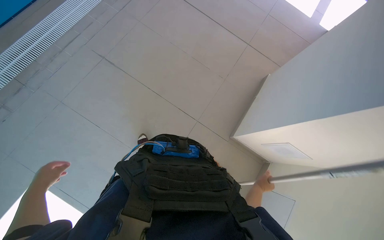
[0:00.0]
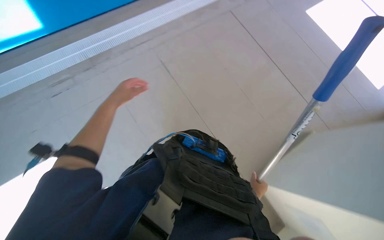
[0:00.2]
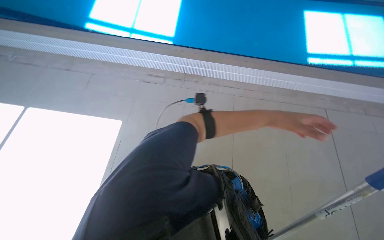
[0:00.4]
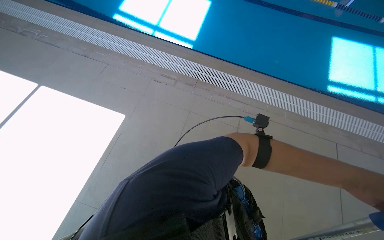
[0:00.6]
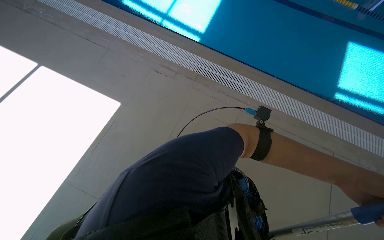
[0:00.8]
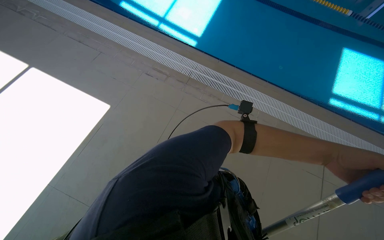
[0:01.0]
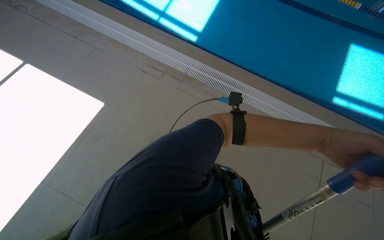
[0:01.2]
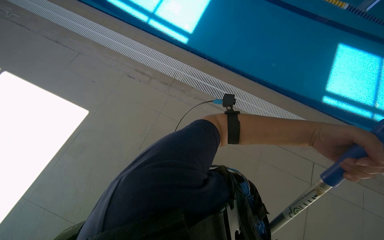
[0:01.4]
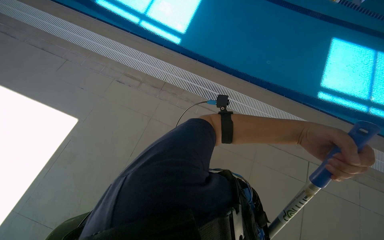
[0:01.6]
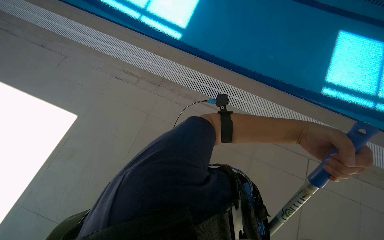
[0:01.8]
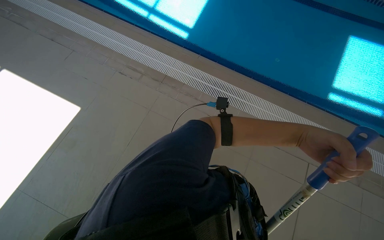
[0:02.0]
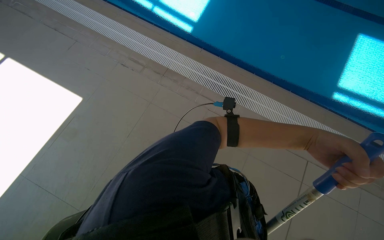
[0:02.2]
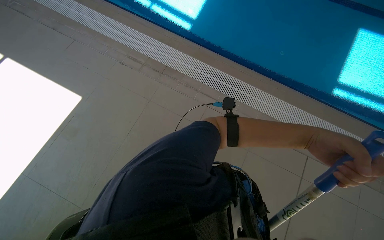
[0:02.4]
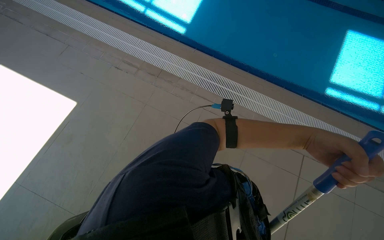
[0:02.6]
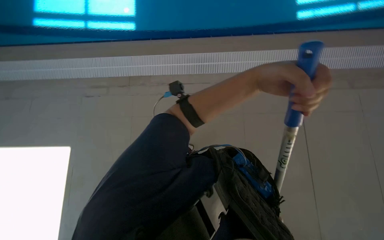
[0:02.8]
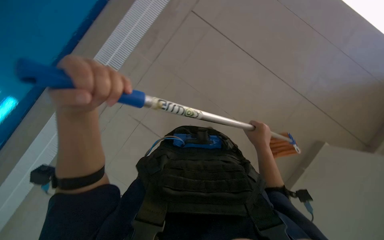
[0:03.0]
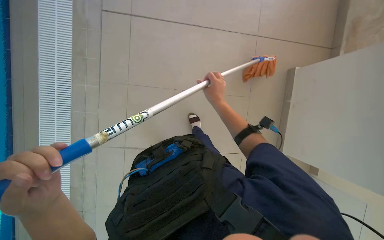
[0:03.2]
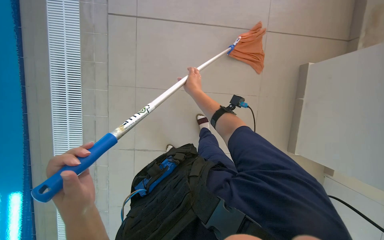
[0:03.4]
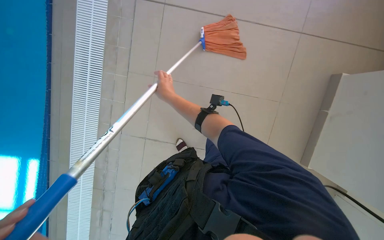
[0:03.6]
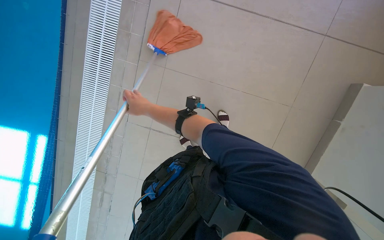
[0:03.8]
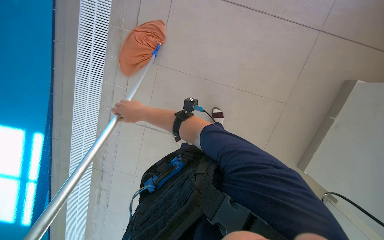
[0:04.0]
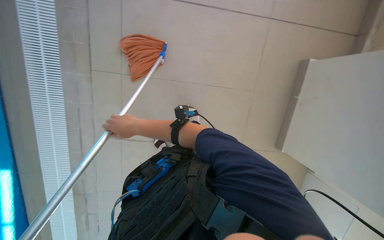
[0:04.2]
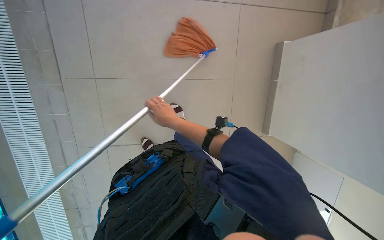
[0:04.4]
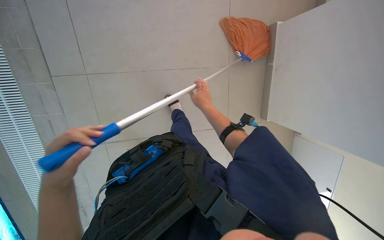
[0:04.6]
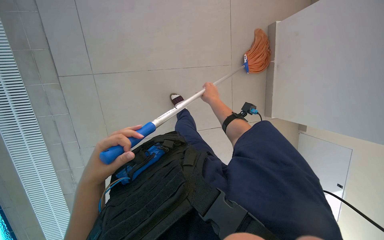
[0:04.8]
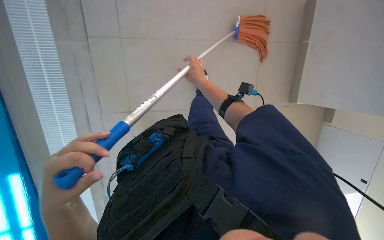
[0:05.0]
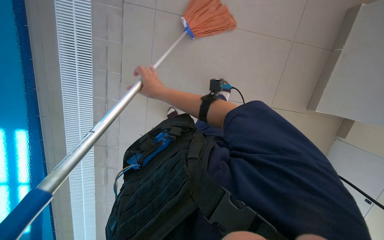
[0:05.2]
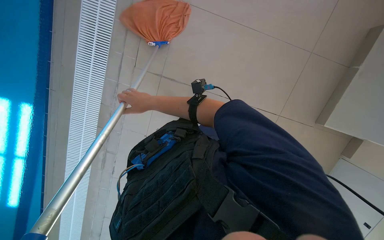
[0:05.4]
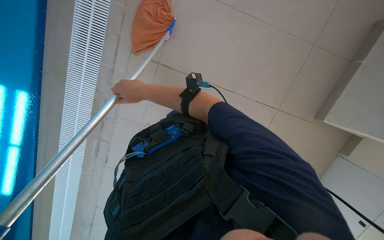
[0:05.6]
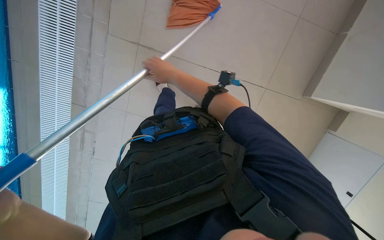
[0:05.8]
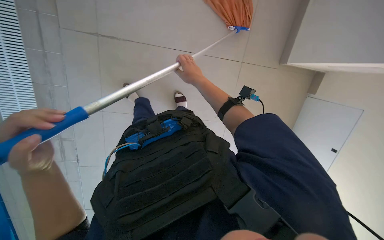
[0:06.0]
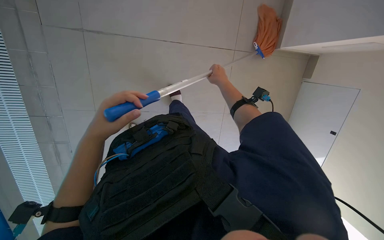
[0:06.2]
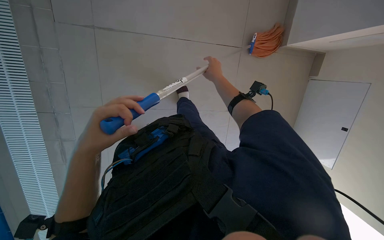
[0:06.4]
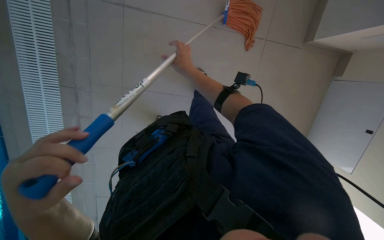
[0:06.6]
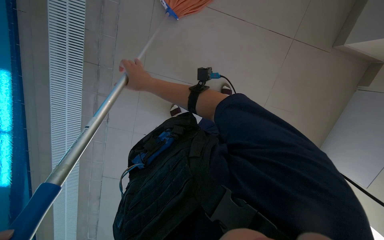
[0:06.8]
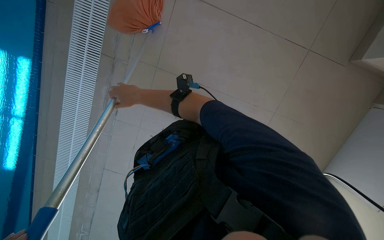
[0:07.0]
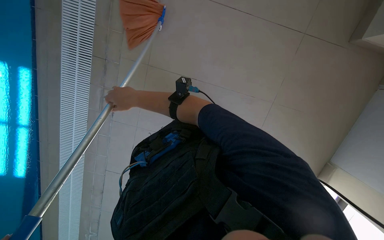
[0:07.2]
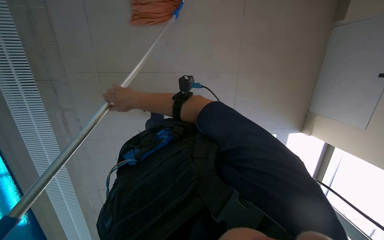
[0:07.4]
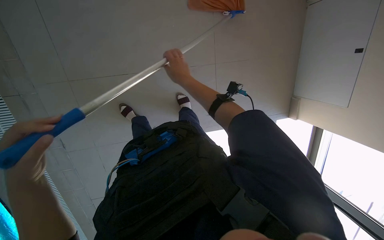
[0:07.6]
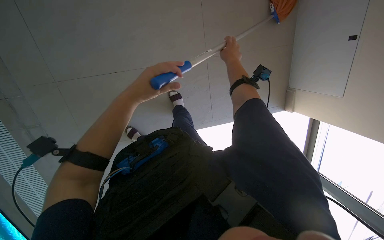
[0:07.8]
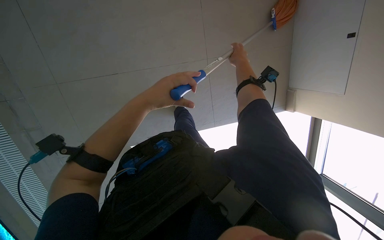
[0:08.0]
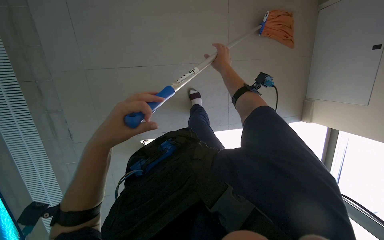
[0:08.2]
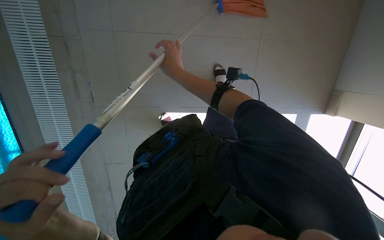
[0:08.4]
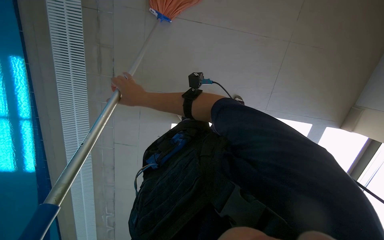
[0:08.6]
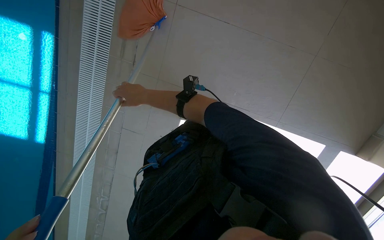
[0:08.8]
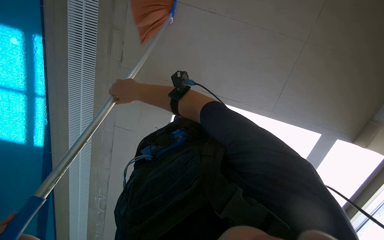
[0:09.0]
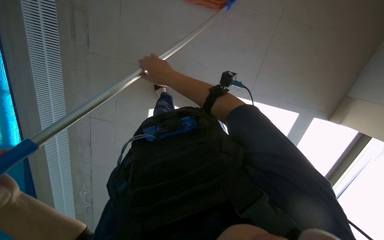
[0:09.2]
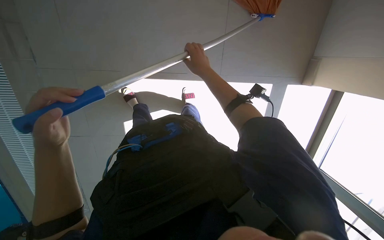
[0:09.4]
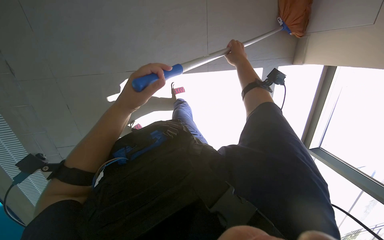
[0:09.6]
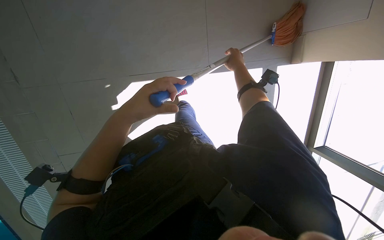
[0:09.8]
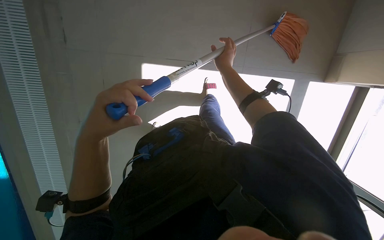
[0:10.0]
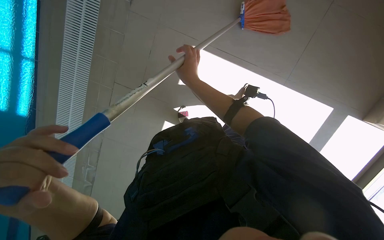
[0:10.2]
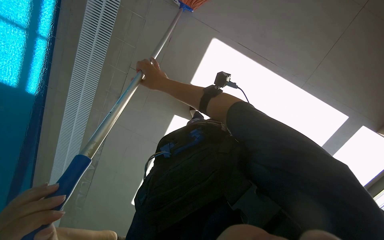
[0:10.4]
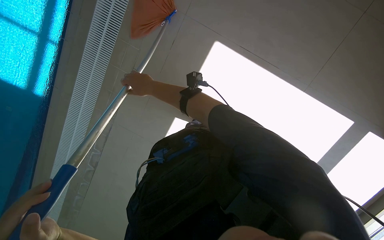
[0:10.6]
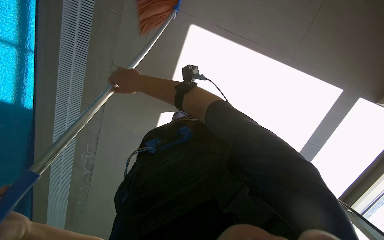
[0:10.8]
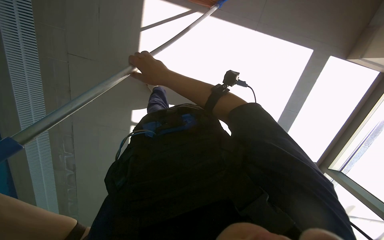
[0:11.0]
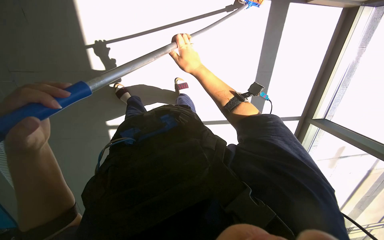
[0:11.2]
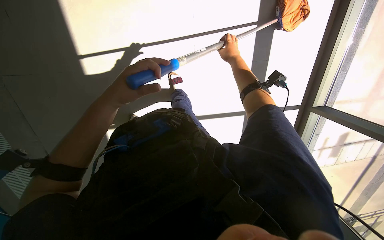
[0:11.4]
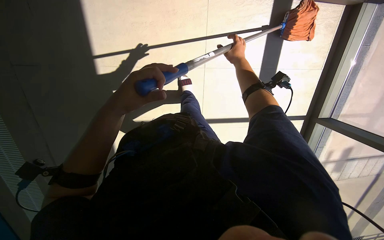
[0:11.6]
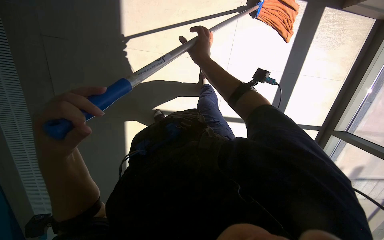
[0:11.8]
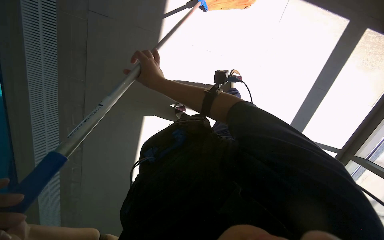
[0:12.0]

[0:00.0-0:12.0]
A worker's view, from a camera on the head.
Job: mopping floor.
The whole recording: Mopping pool deck floor. The worker mops the tiled floor around the pool with a long-handled mop.
0:01.6 to 0:03.0: The left hand heads to the left, covering some 40 cm.
0:03.0 to 0:04.4: The right hand is displaced to the left by roughly 20 cm.
0:04.4 to 0:06.0: The right hand goes left and right, approximately 25 cm each way, reversing 2 times.
0:06.0 to 0:07.6: The head turns to the left by roughly 35 degrees. The right hand travels to the left and back again, some 35 cm each way.
0:07.6 to 0:09.0: The right hand goes approximately 10 cm to the left.
0:09.0 to 0:10.4: The right hand goes to the right and returns, roughly 30 cm each way.
0:10.4 to 0:12.0: The head travels approximately 40 cm. The camera pitches upward, by some 15 degrees. The scene rotates clockwise by about 25 degrees.

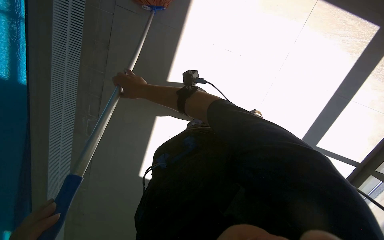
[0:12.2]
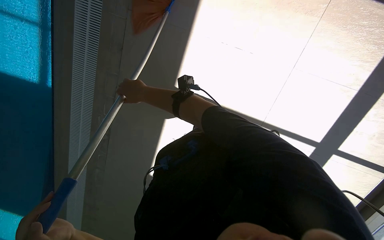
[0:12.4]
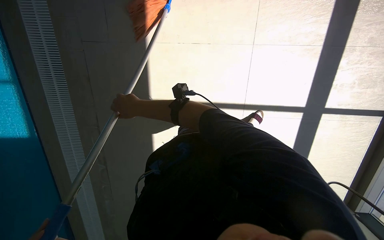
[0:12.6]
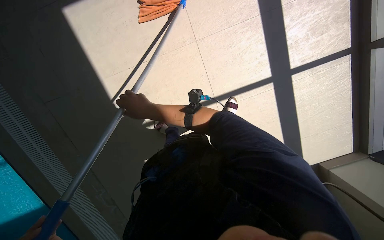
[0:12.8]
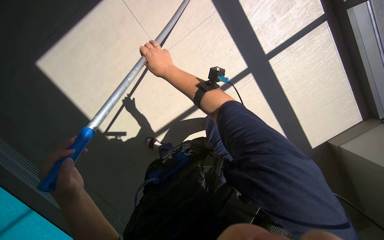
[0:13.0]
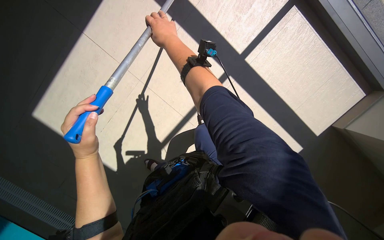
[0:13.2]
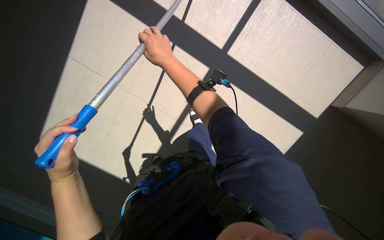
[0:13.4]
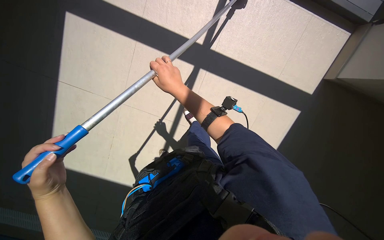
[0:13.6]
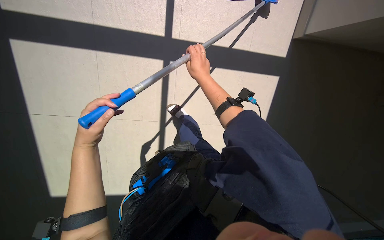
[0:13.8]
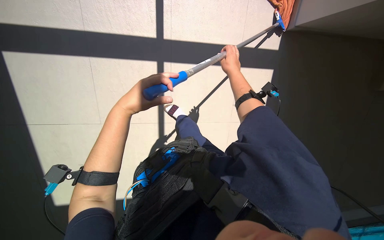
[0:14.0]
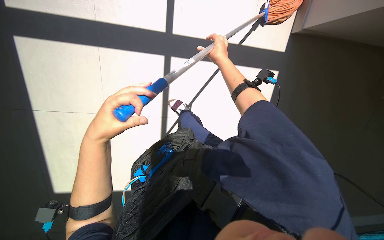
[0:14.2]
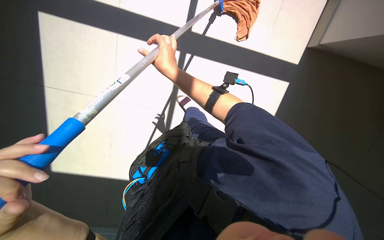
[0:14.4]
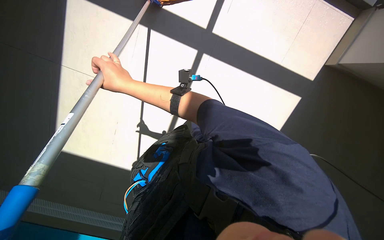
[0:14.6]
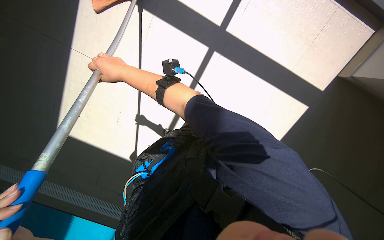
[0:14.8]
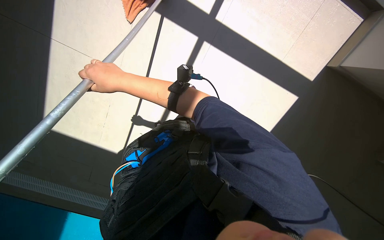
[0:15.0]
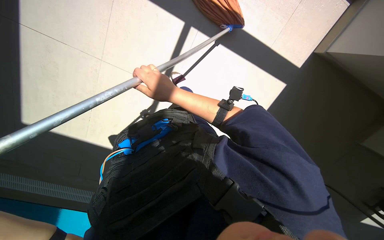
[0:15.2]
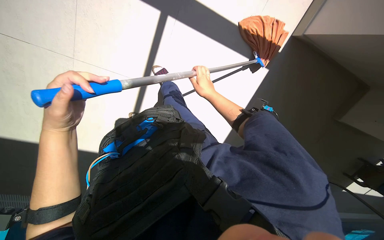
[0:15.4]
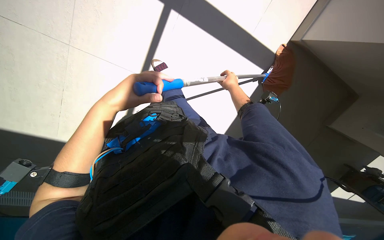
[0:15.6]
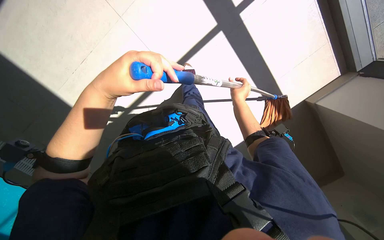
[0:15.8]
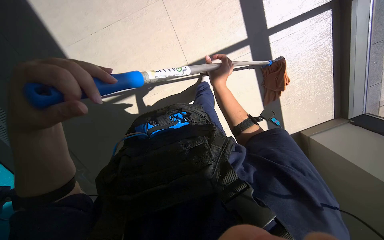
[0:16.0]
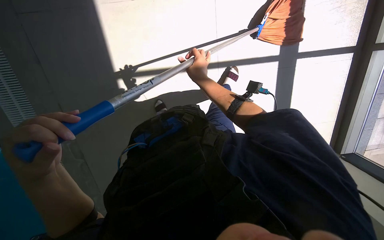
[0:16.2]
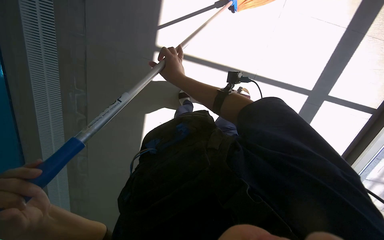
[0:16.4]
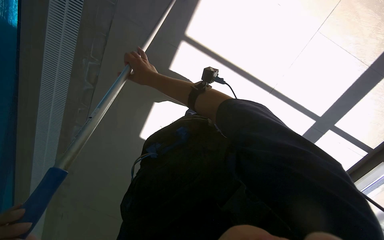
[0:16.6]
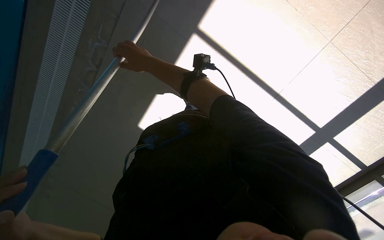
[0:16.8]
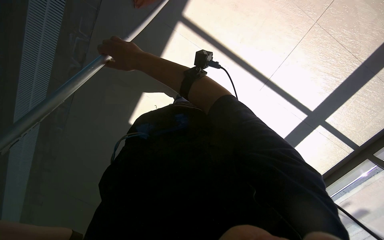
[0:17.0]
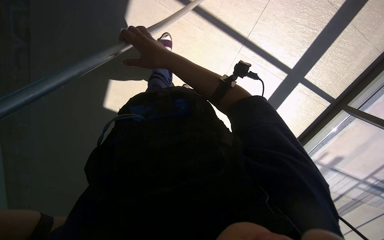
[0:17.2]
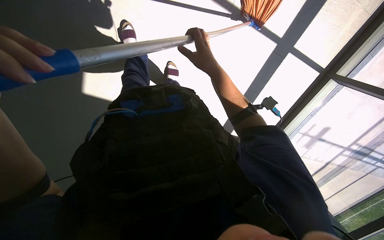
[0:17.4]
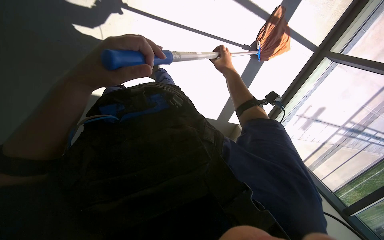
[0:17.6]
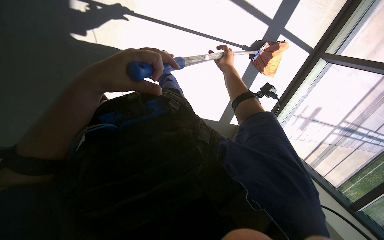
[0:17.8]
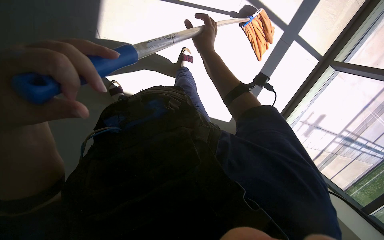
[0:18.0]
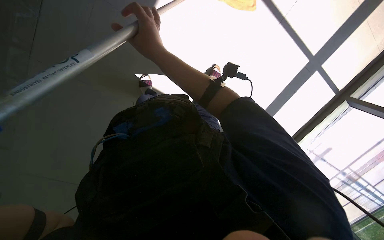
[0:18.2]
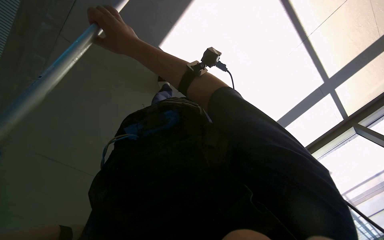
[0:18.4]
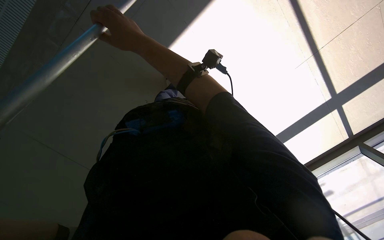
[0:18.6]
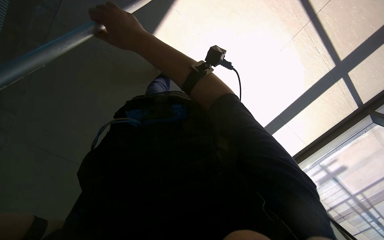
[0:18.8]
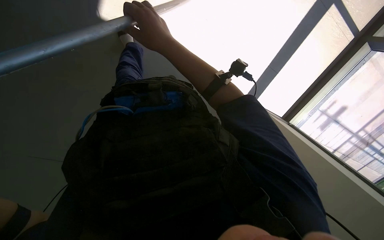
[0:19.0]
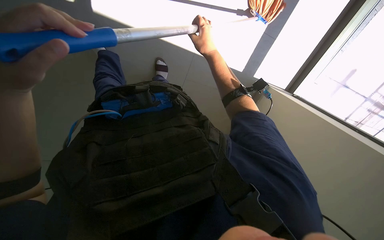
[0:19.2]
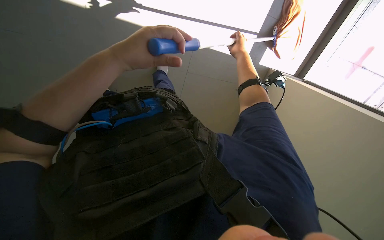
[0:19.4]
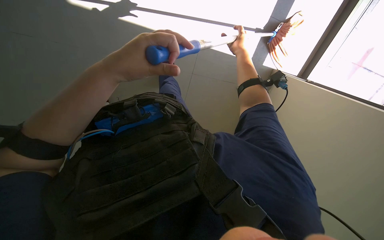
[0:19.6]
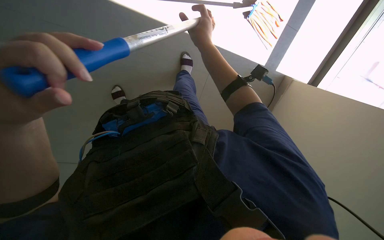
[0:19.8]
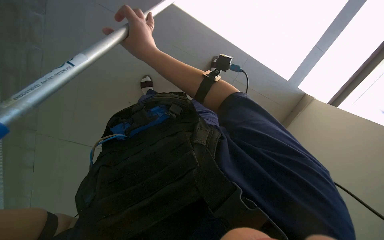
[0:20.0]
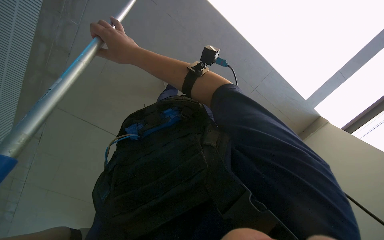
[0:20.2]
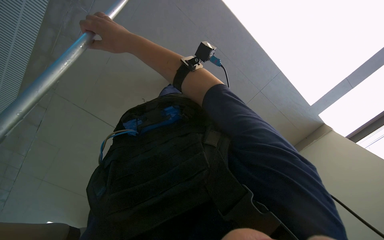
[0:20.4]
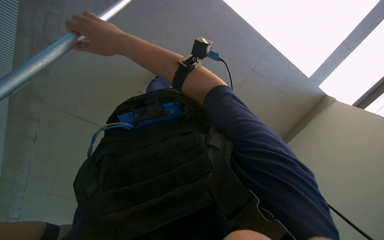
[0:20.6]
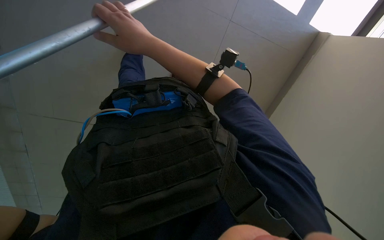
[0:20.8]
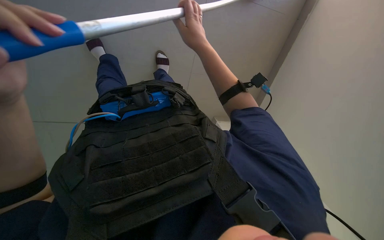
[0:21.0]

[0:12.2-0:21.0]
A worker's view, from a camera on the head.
Job: mopping floor.
The whole recording: Mopping pool deck floor. The worker mops the tiled floor around the pool with a long-handled mop.
0:12.2 to 0:13.6: The camera travels approximately 90 cm. The camera sweeps to the left, by about 20 degrees. The scene turns approximately 60 degrees counterclockwise in the picture.
0:13.6 to 0:15.2: The head rotates some 25 degrees to the right. The wearer looks roughly 10 degrees further downward. The right hand swings left and right, about 35 cm each way, with 2 reversals.
0:15.2 to 0:16.6: Everything in view rotates roughly 25 degrees clockwise.
0:16.6 to 0:18.0: The right hand travels to the right by roughly 15 cm.
0:19.6 to 0:21.0: The camera sweeps to the left, by about 15 degrees. The right hand is displaced to the left by roughly 25 cm.
